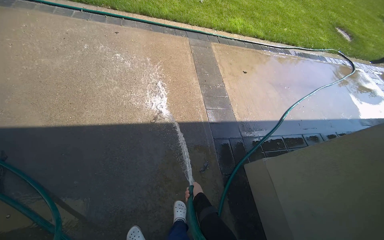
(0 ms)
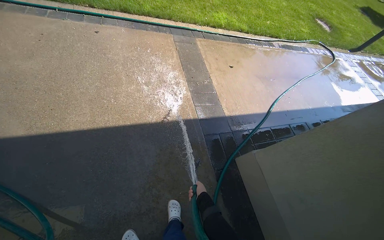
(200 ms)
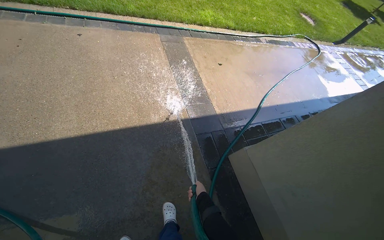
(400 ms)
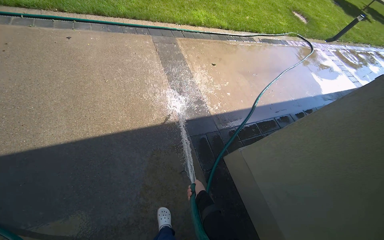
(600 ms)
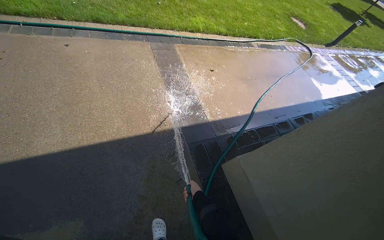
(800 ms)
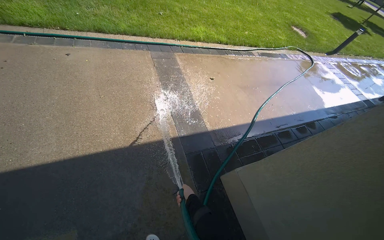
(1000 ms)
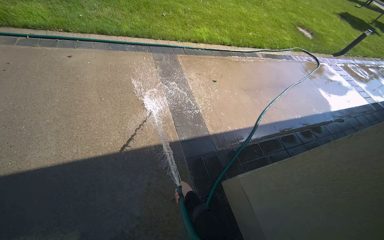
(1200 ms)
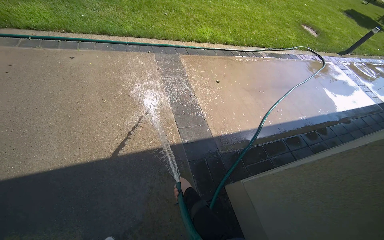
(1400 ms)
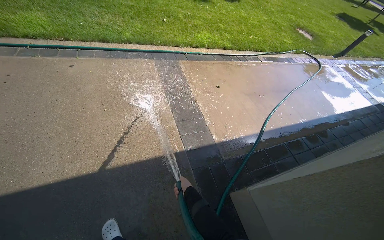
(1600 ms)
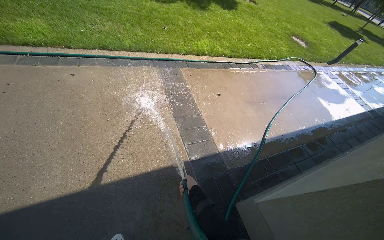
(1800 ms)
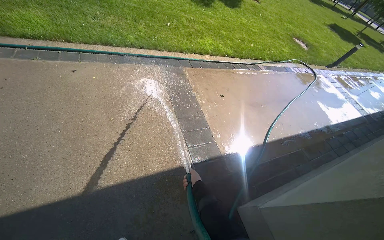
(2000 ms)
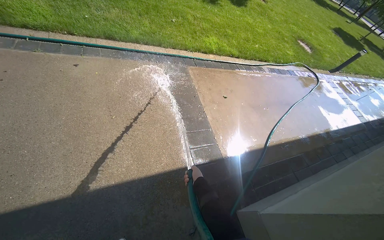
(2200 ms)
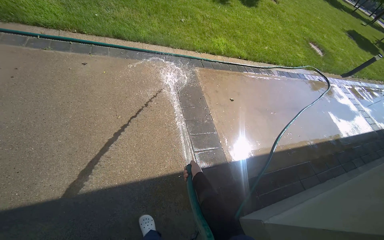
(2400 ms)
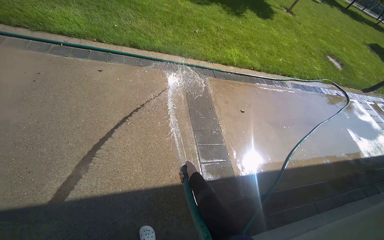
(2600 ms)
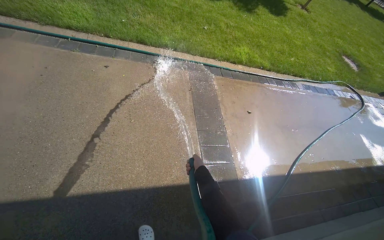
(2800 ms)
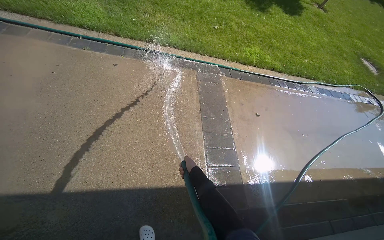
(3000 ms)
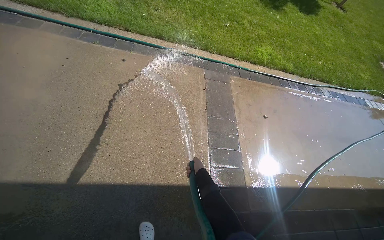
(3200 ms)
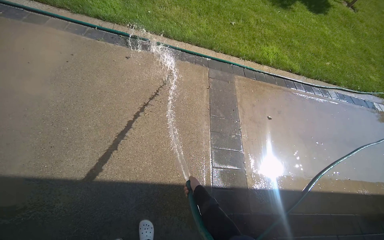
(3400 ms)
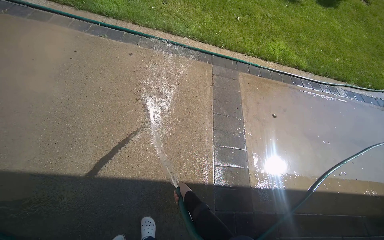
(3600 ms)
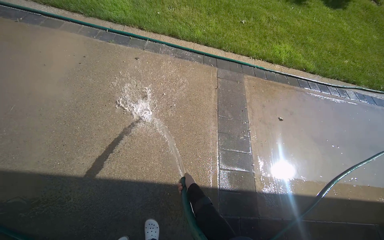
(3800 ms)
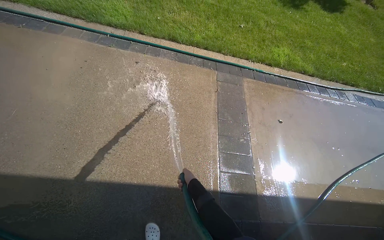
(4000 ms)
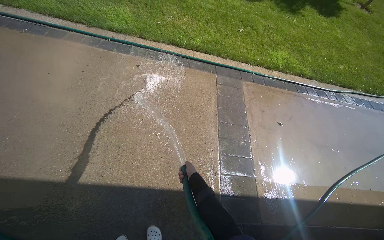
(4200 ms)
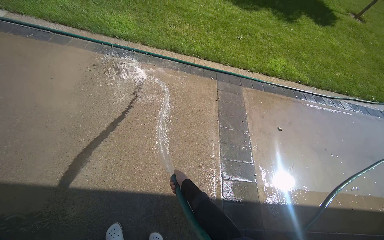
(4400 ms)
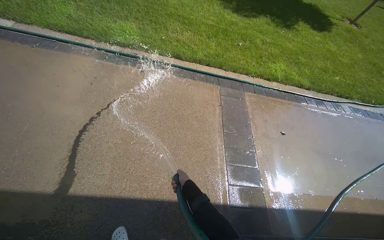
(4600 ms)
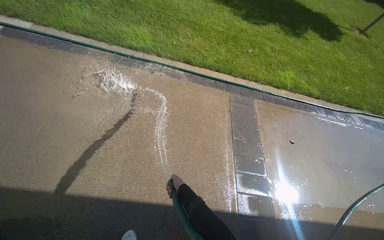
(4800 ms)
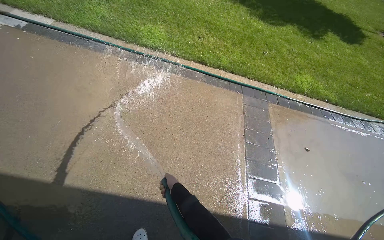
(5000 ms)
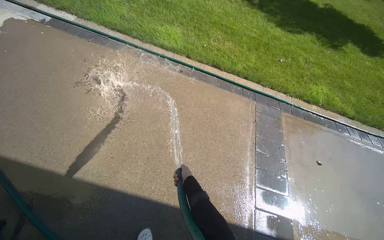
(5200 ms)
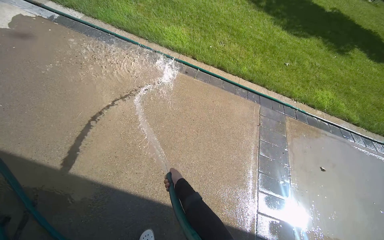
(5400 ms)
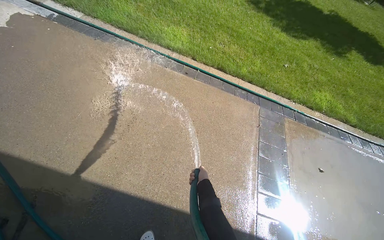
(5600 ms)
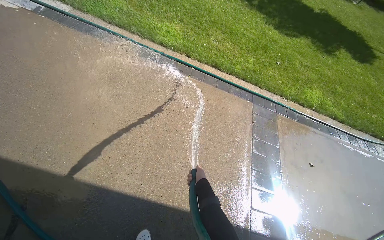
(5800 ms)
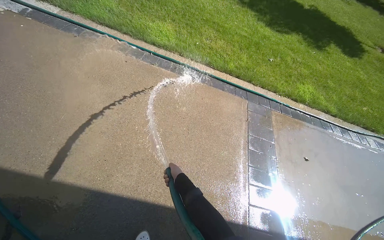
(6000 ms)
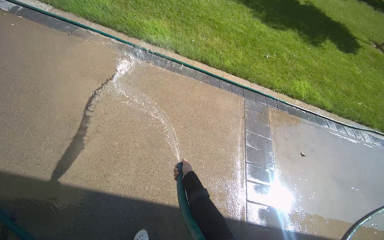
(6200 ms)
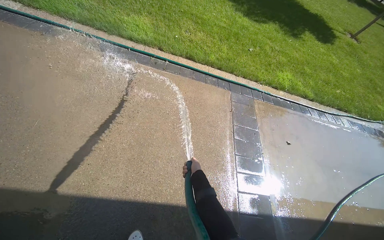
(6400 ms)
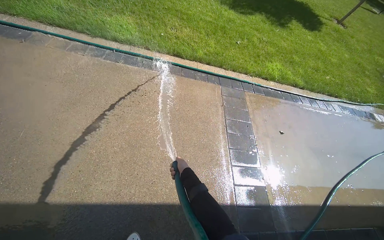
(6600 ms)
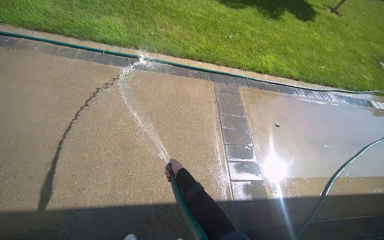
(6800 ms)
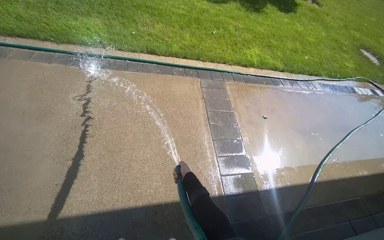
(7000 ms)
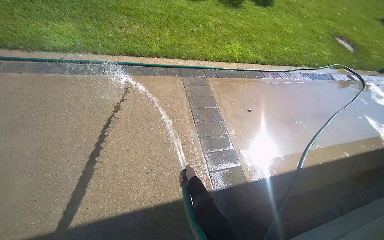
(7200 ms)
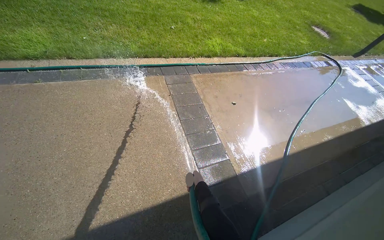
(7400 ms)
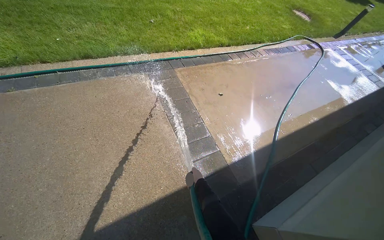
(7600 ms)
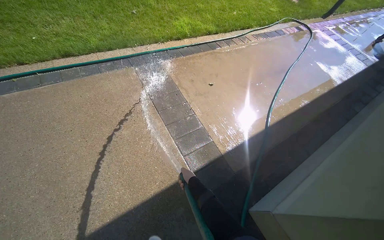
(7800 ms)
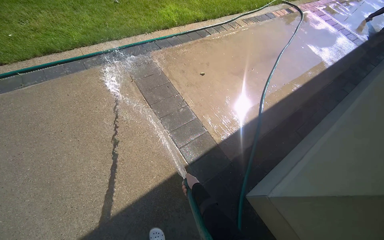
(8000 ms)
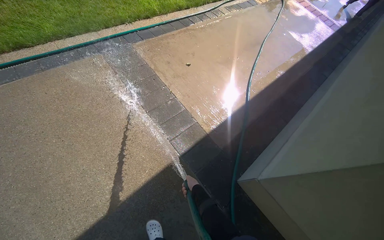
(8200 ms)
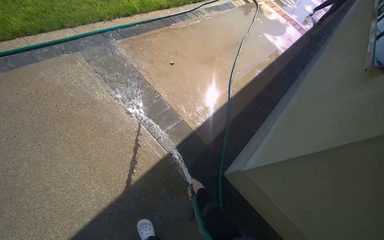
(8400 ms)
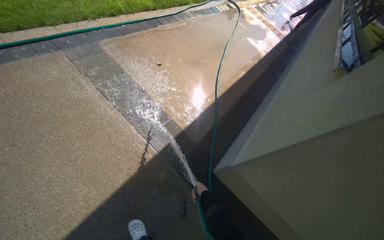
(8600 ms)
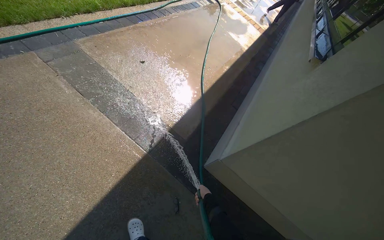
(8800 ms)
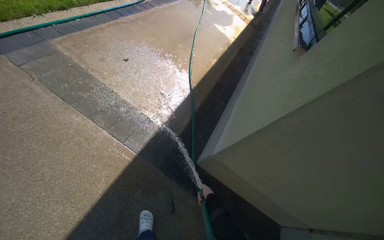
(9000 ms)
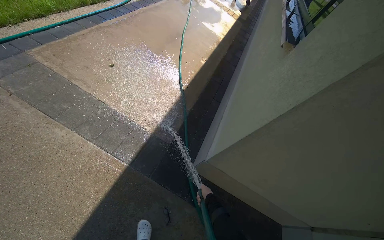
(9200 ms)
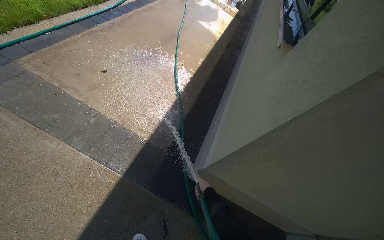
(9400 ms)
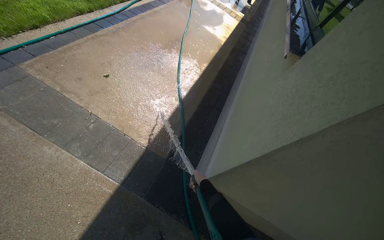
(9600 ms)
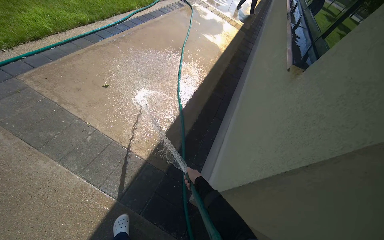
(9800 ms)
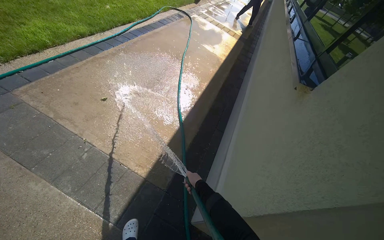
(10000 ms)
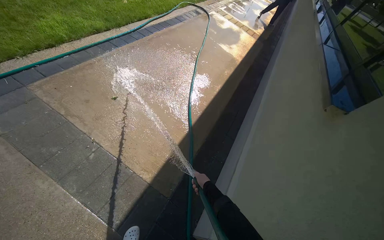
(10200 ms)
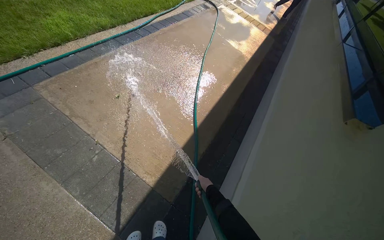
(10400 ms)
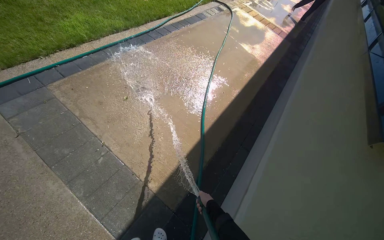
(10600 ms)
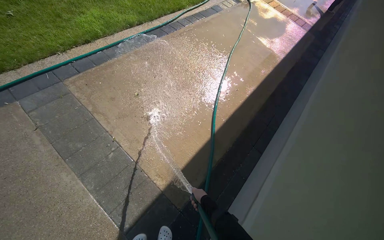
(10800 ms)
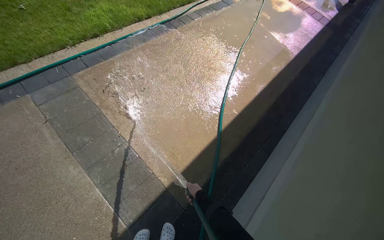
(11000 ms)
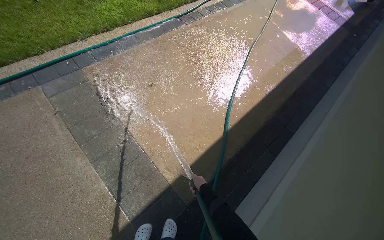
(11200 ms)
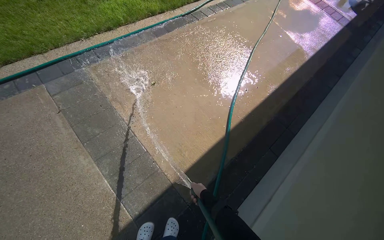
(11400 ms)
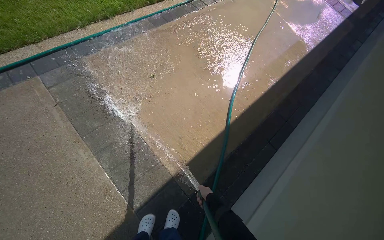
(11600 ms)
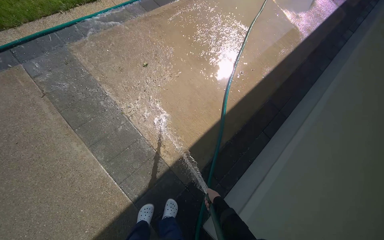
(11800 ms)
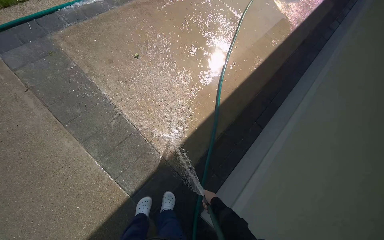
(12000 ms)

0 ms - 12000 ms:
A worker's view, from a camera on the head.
Job: sweeping floor.
The whole recording: Rinsing concrete ground. The worker rinses the concrete ground with a hose.
1600 ms - 3000 ms: The right hand heads up the picture, covering approximately 40 cm.
6000 ms - 7600 ms: The wearer moves to the right, some 50 cm. The head rotates approximately 35 degrees to the right.
7600 ms - 9000 ms: The head rotates roughly 35 degrees to the right. The right hand heads to the right and down the picture, covering approximately 40 cm.
9000 ms - 10400 ms: The head travels some 60 cm.
10400 ms - 12000 ms: The camera pitches downward, by about 15 degrees. The right hand travels down the picture by about 10 cm.

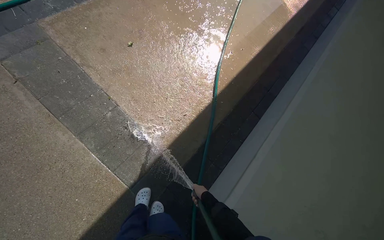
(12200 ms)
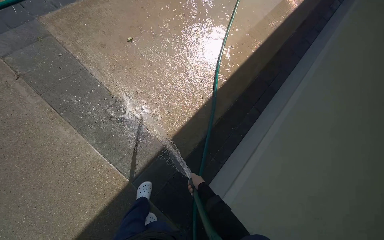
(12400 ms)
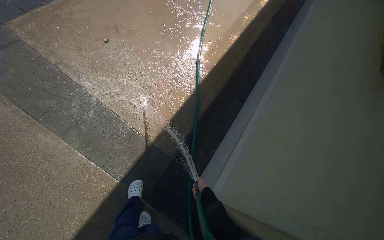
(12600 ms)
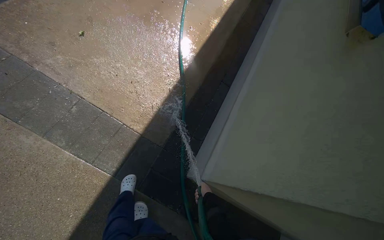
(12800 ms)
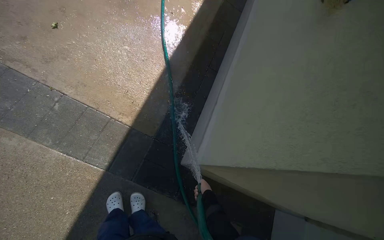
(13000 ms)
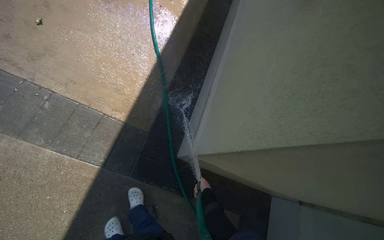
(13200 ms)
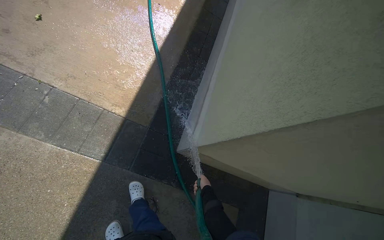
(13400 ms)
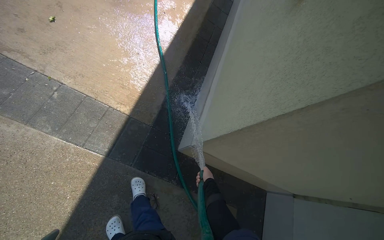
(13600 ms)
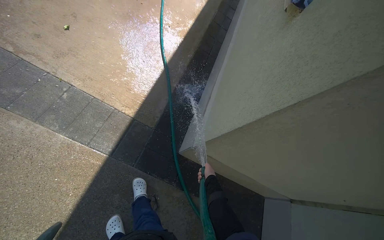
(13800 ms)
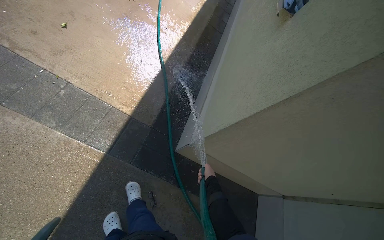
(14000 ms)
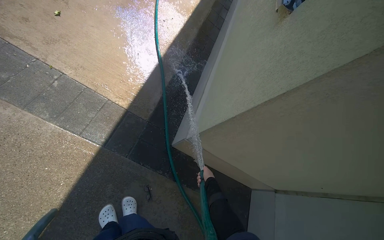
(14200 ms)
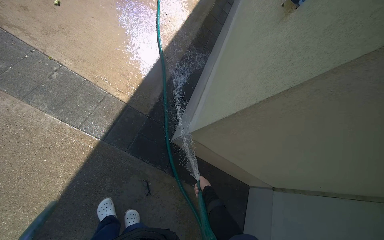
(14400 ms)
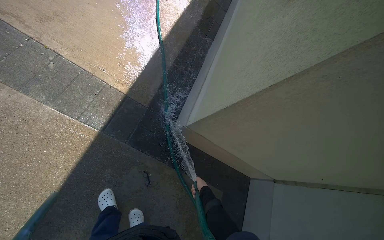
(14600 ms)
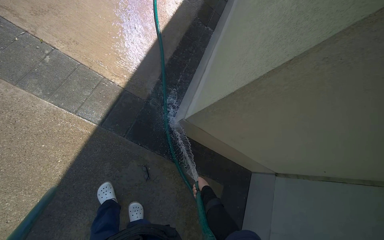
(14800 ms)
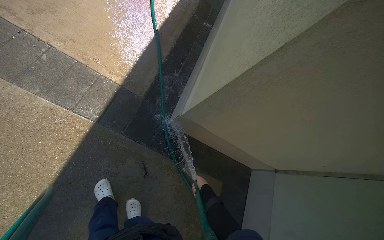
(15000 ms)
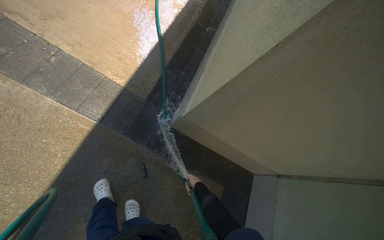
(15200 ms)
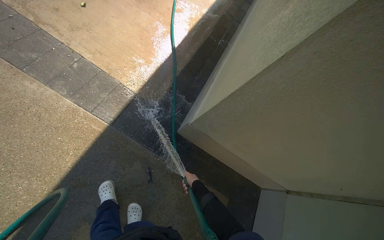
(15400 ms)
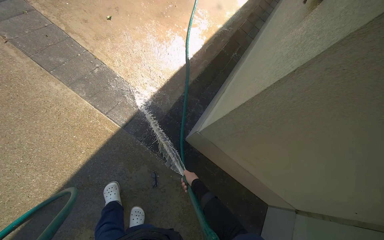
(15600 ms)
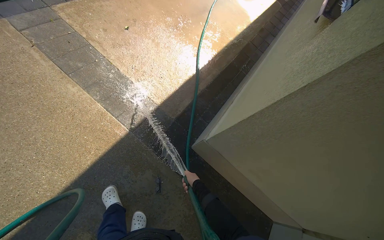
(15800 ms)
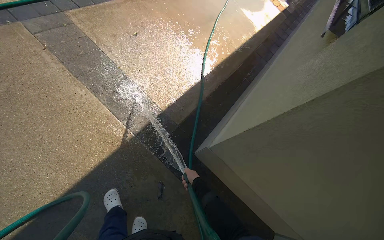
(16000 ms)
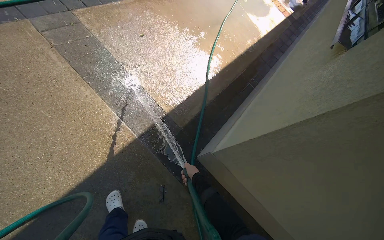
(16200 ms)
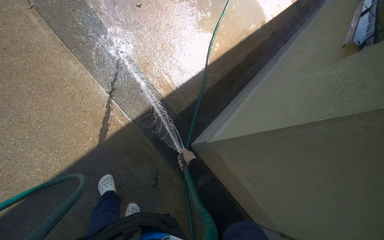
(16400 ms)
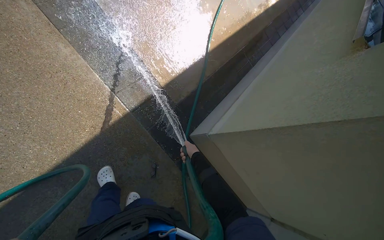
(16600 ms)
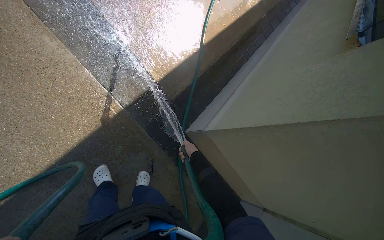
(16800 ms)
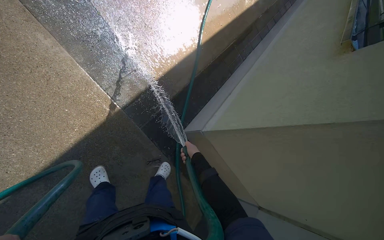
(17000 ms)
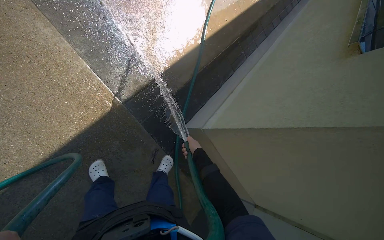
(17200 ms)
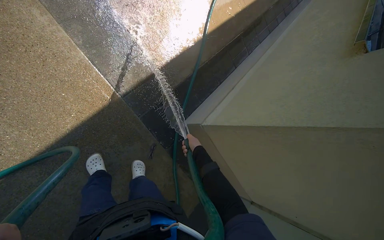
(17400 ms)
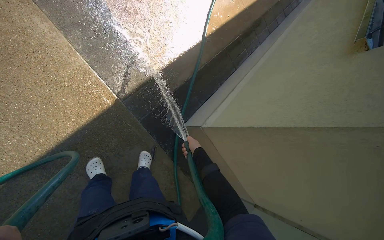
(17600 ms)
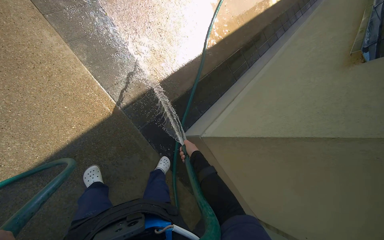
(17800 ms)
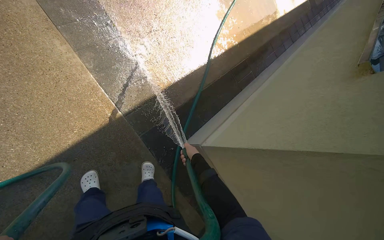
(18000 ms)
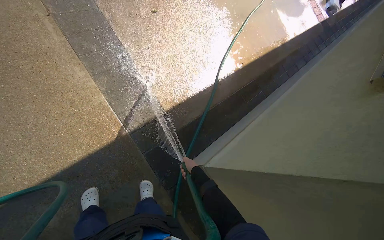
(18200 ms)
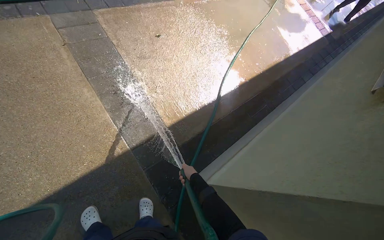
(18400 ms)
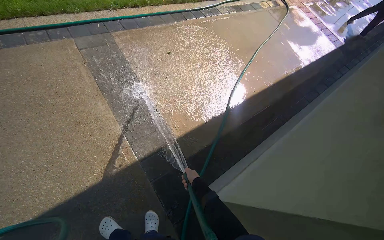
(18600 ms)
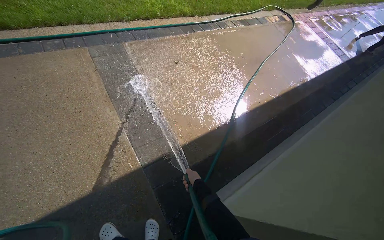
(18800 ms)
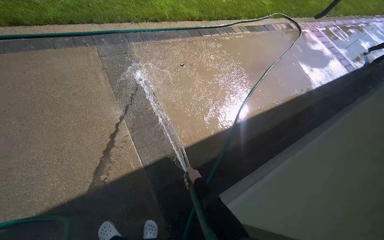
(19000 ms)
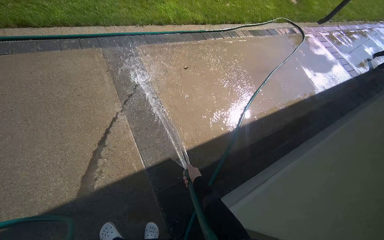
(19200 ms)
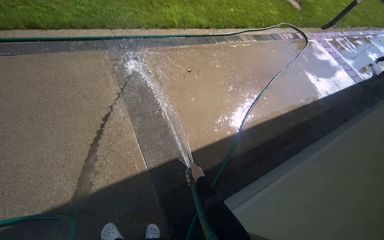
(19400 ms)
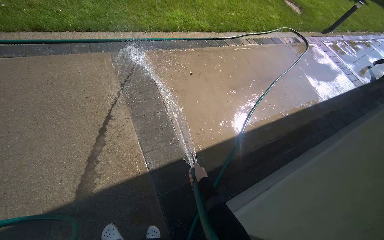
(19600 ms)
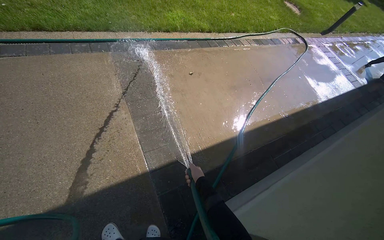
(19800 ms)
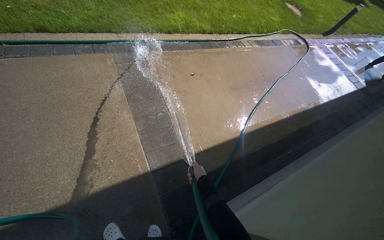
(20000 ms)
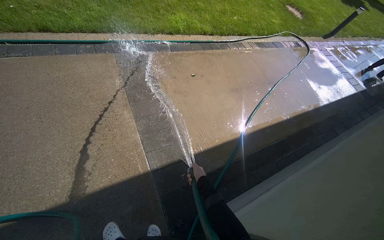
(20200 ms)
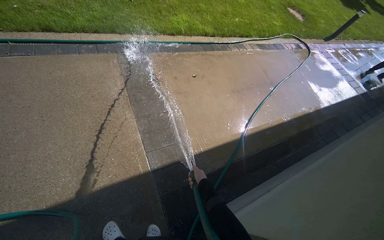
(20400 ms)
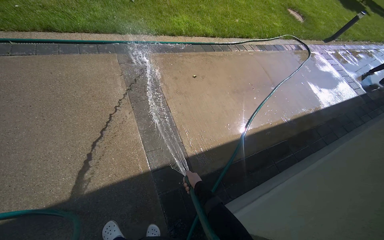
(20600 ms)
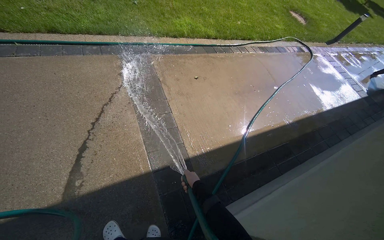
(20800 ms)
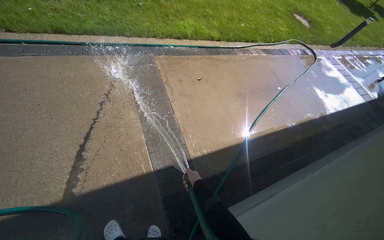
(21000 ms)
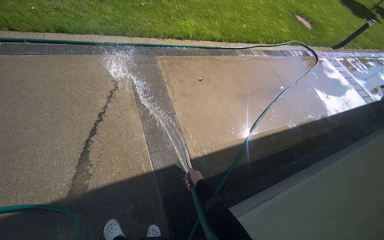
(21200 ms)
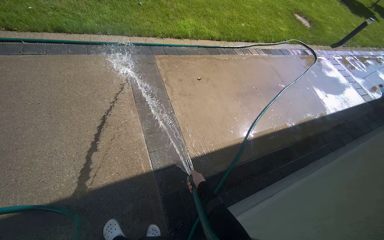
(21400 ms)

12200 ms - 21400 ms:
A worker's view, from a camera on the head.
Job: sweeping floor.
The whole recording: Rinsing concrete ground. The worker rinses the concrete ground with a hose.
12200 ms - 13800 ms: The head travels about 40 cm. The wearer looks some 20 degrees further to the right.
15200 ms - 16800 ms: The right hand heads up the picture, covering some 25 cm.
16800 ms - 18400 ms: The camera pitches upward, by approximately 20 degrees.
